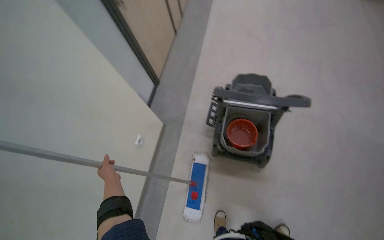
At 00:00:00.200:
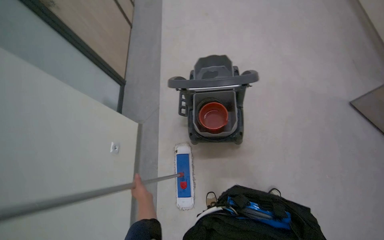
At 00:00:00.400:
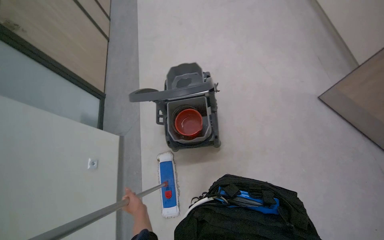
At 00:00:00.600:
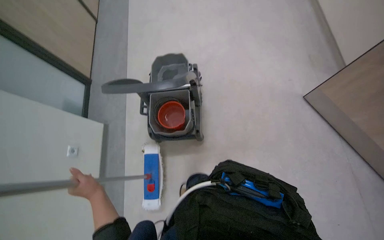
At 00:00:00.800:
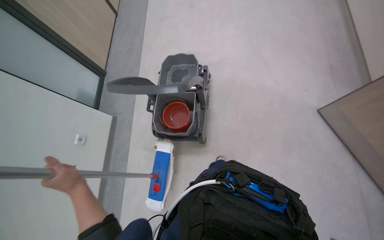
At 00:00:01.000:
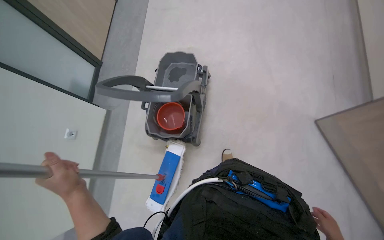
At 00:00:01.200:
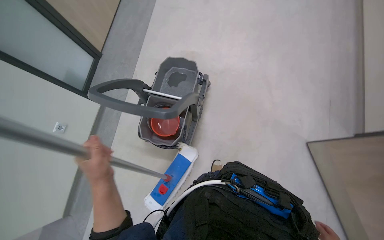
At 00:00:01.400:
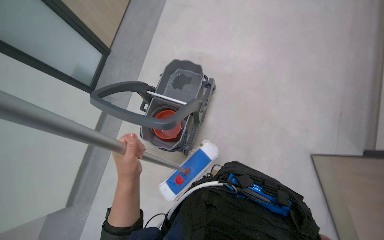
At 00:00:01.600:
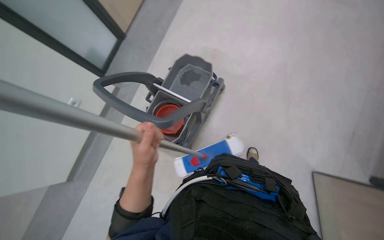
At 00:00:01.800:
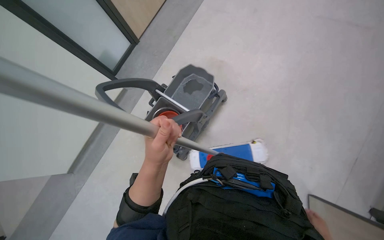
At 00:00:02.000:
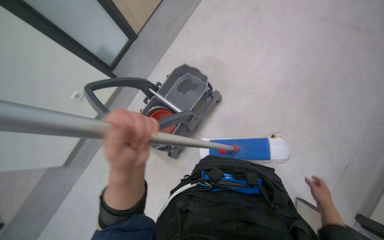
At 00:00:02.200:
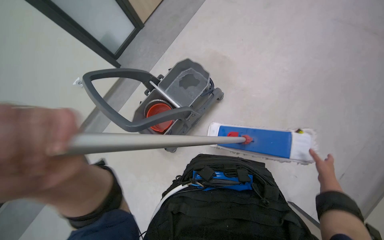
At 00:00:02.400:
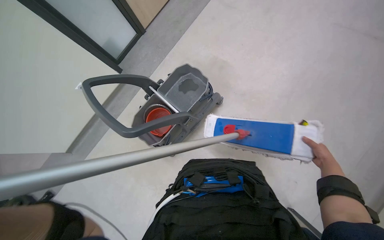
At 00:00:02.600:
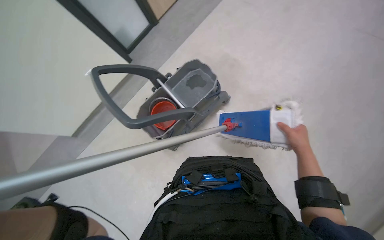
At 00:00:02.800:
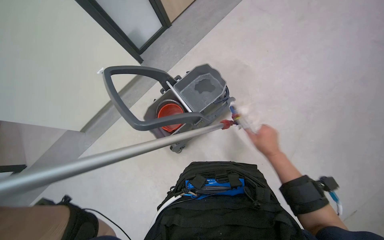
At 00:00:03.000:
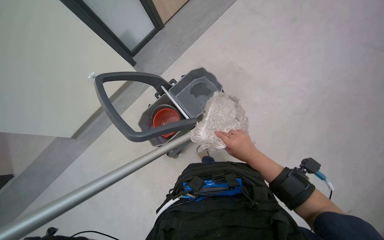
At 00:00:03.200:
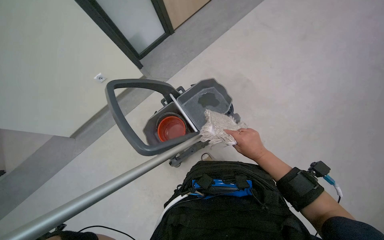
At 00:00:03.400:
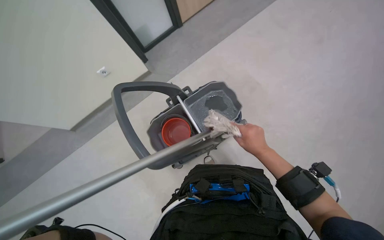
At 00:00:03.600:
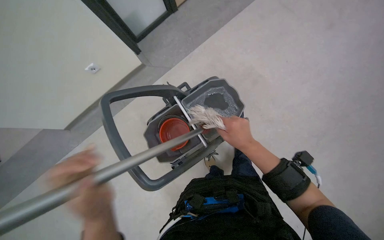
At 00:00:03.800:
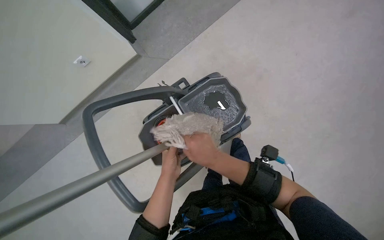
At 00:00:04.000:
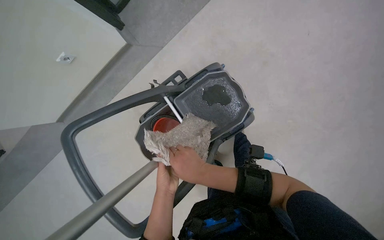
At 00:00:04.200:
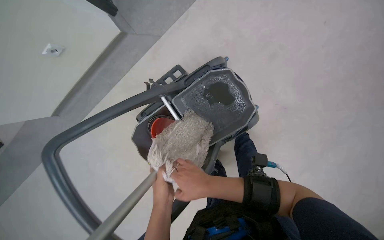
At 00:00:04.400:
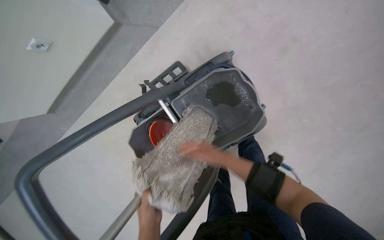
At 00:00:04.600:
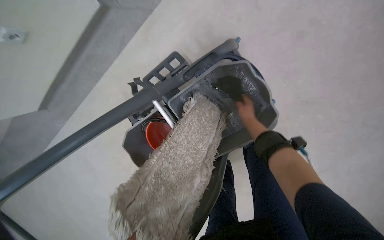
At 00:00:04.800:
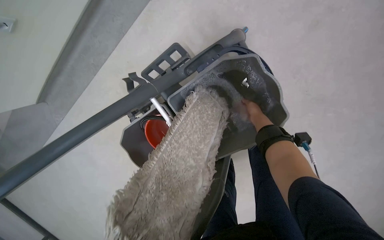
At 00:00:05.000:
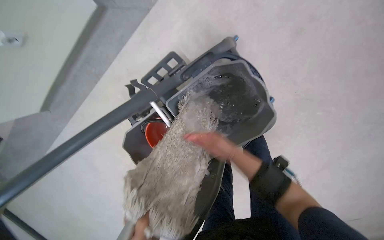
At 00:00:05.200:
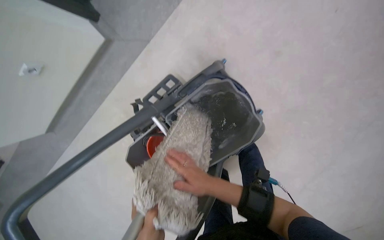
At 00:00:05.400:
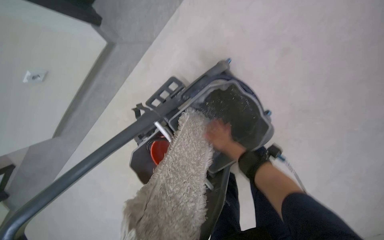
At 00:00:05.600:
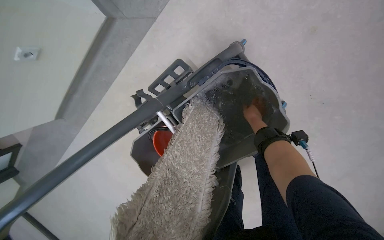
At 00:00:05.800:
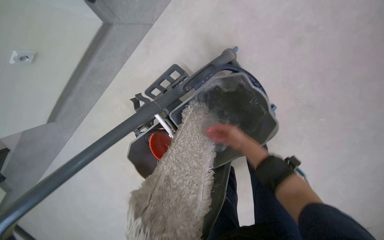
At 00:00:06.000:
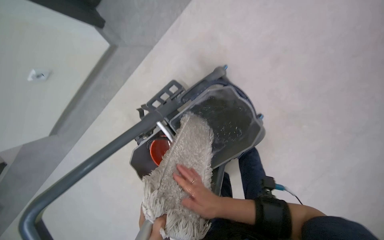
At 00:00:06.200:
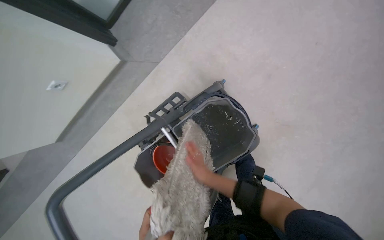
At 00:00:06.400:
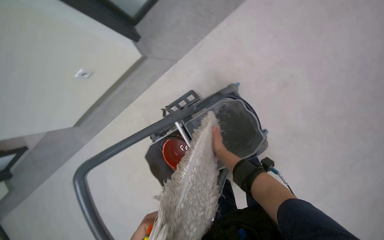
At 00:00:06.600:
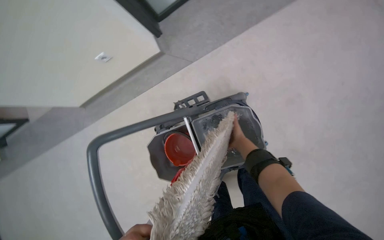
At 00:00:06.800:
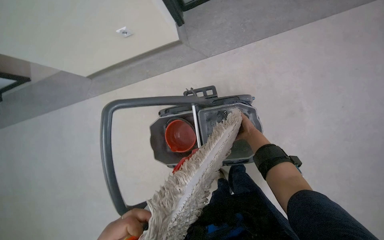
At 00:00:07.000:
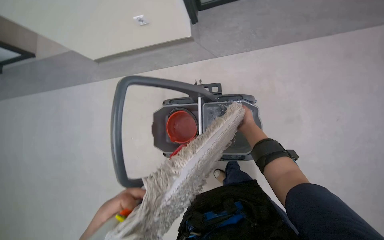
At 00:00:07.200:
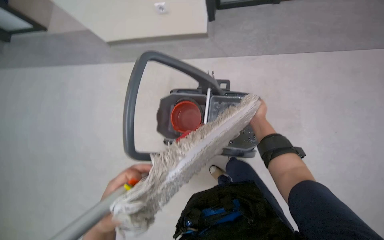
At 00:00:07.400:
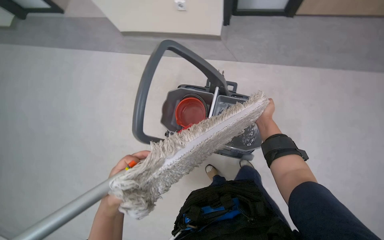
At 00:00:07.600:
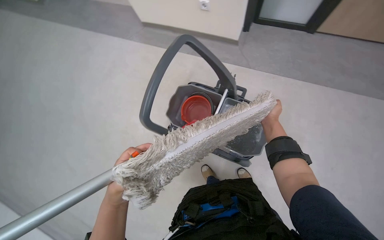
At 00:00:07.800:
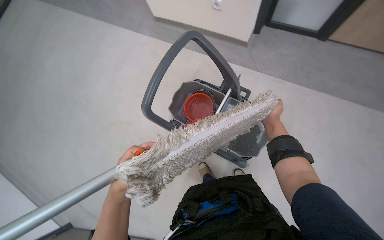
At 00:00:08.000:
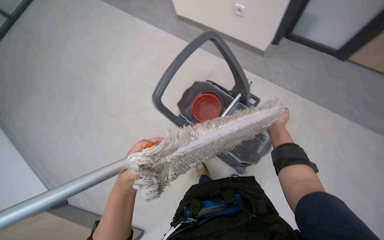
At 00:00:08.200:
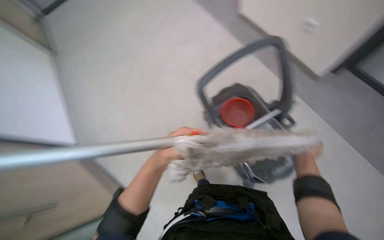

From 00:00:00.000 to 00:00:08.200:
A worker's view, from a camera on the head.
Job: preparing cleaning supplies.
The whole recording: Preparing mop for cleaning. The worker attaches a cleaning cloth to the mop and wets it in the bucket.
From 00:00:00.000 to 00:00:01.600: The wearer moves to the right, about 50 cm.
From 00:00:03.200 to 00:00:05.000: The head travels roughly 50 cm. The wearer looks about 30 degrees further downward.
From 00:00:05.000 to 00:00:06.600: The camera pitches upward, by about 15 degrees. The right hand moves up and down the picture over about 25 cm, changing direction 3 times.
From 00:00:06.600 to 00:00:08.200: The camera travels roughly 40 cm. The scene rotates clockwise by approximately 70 degrees.

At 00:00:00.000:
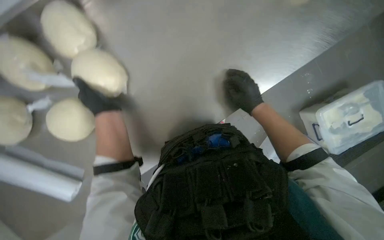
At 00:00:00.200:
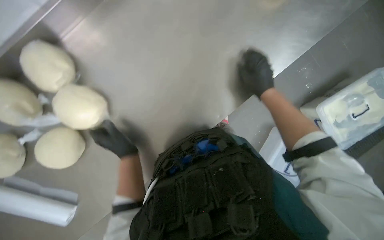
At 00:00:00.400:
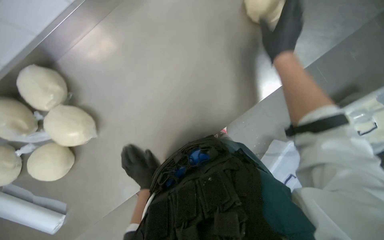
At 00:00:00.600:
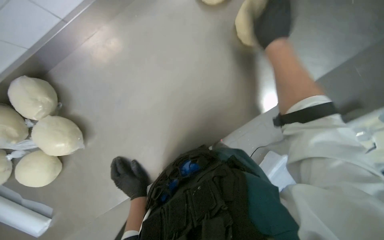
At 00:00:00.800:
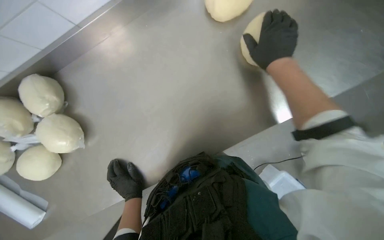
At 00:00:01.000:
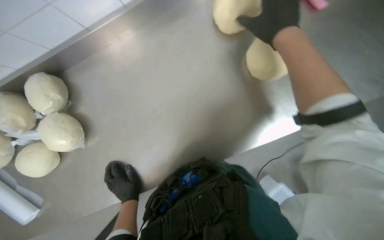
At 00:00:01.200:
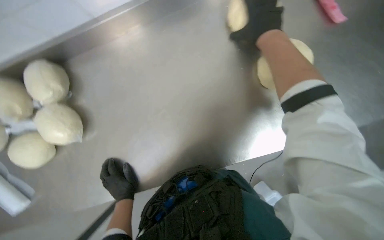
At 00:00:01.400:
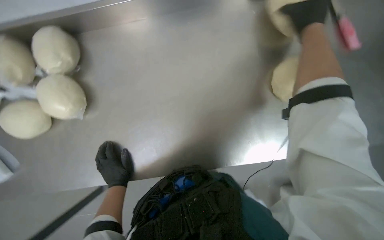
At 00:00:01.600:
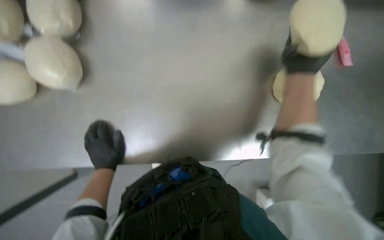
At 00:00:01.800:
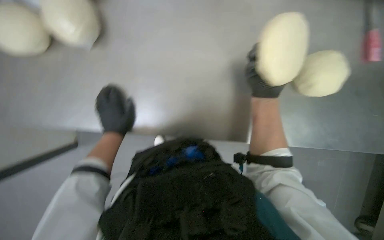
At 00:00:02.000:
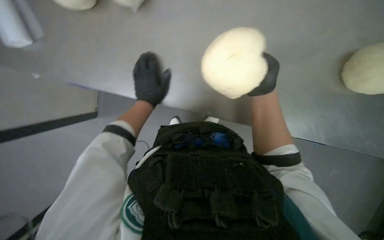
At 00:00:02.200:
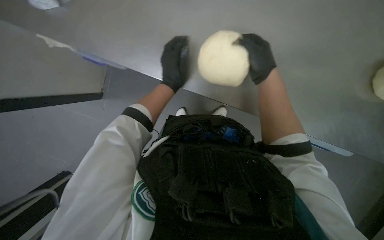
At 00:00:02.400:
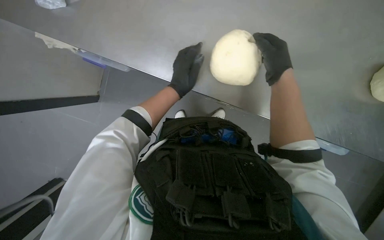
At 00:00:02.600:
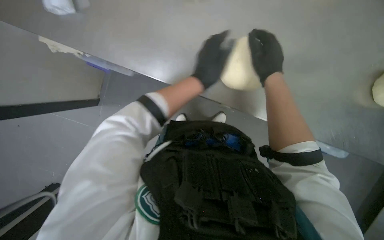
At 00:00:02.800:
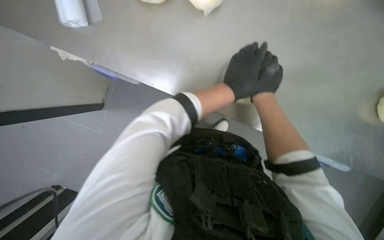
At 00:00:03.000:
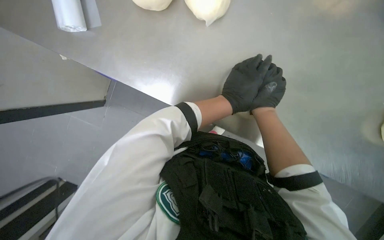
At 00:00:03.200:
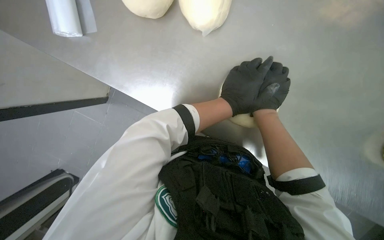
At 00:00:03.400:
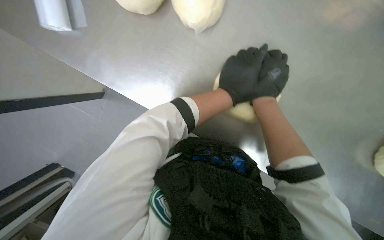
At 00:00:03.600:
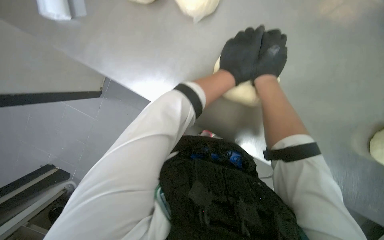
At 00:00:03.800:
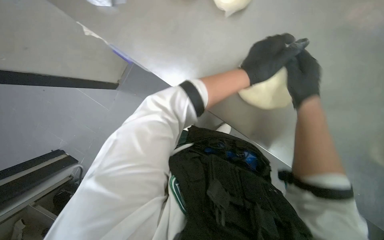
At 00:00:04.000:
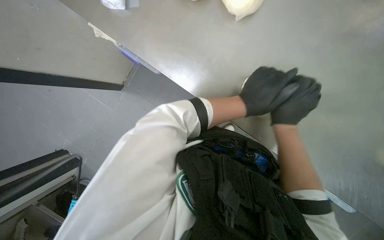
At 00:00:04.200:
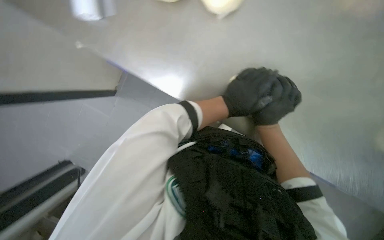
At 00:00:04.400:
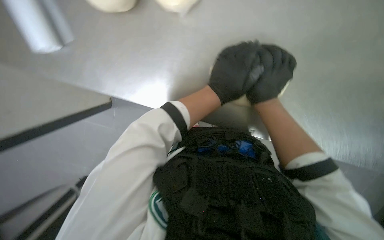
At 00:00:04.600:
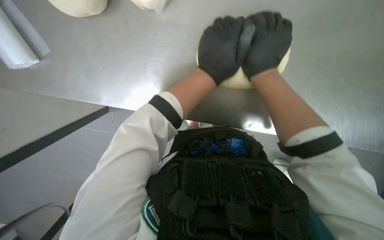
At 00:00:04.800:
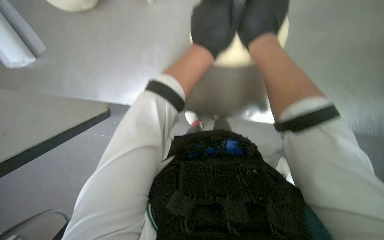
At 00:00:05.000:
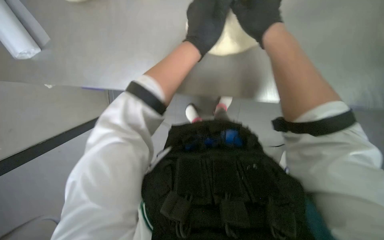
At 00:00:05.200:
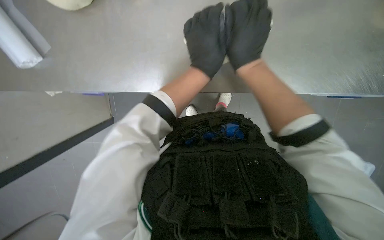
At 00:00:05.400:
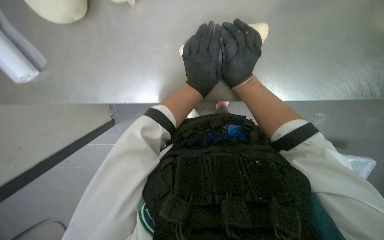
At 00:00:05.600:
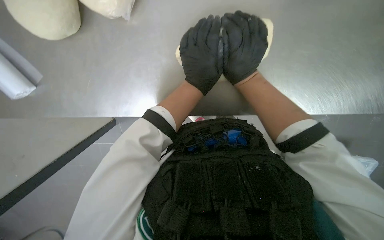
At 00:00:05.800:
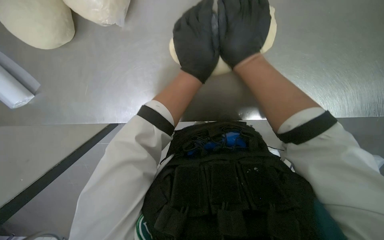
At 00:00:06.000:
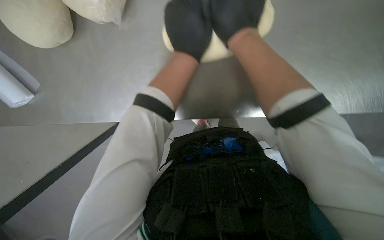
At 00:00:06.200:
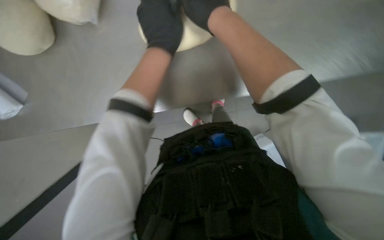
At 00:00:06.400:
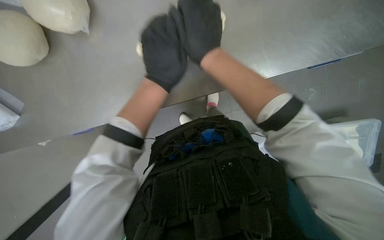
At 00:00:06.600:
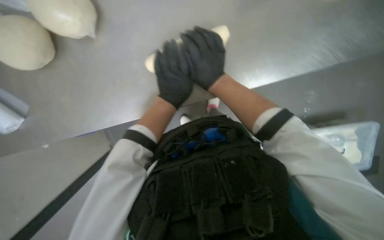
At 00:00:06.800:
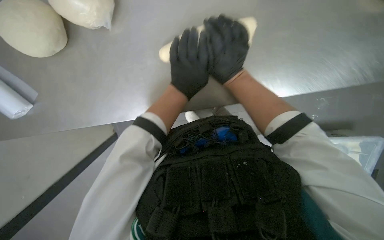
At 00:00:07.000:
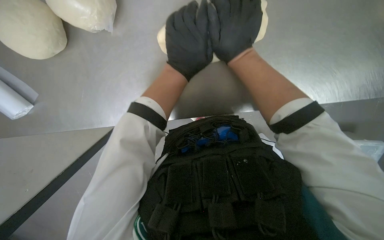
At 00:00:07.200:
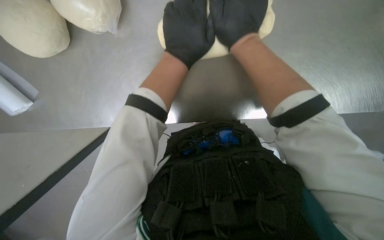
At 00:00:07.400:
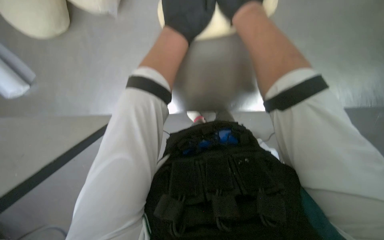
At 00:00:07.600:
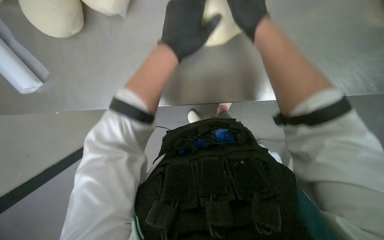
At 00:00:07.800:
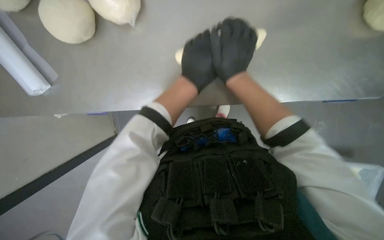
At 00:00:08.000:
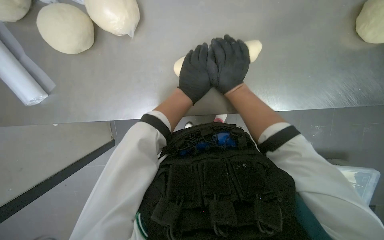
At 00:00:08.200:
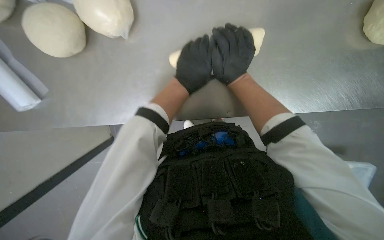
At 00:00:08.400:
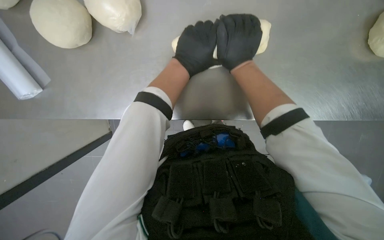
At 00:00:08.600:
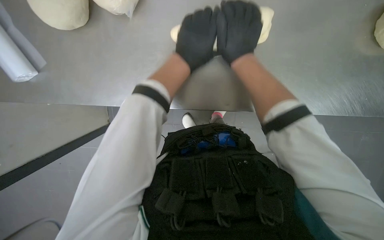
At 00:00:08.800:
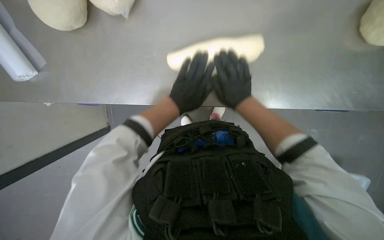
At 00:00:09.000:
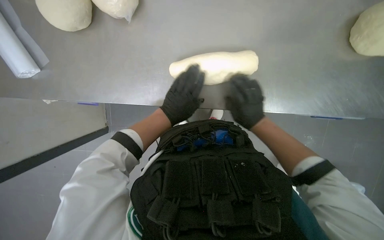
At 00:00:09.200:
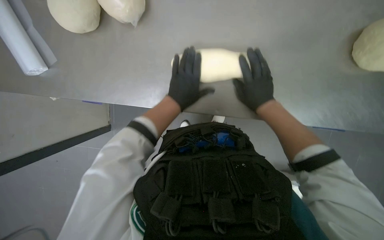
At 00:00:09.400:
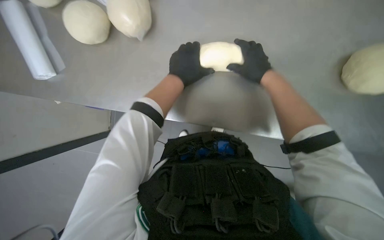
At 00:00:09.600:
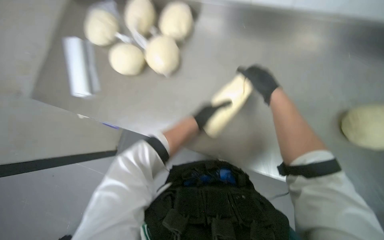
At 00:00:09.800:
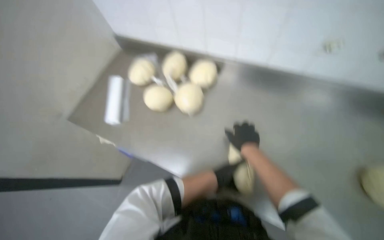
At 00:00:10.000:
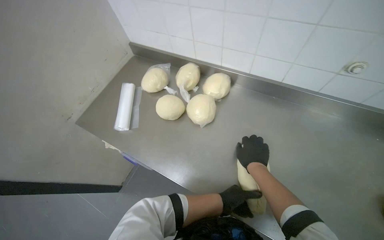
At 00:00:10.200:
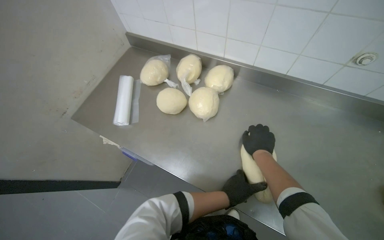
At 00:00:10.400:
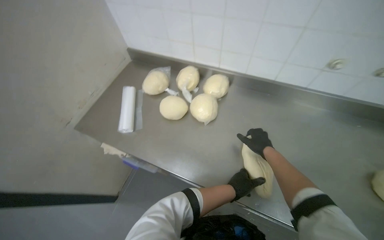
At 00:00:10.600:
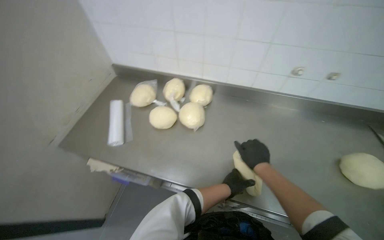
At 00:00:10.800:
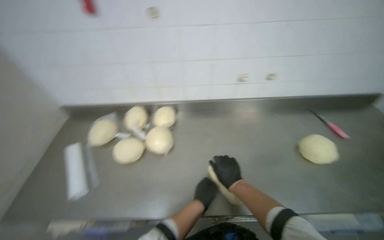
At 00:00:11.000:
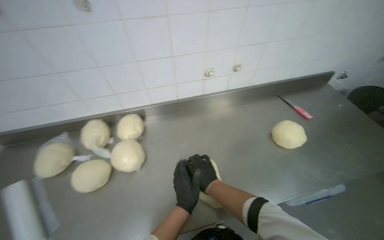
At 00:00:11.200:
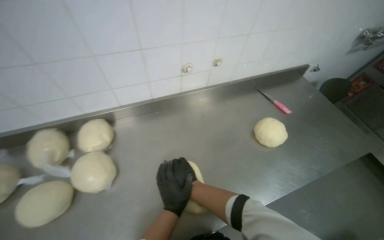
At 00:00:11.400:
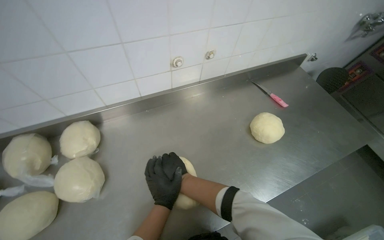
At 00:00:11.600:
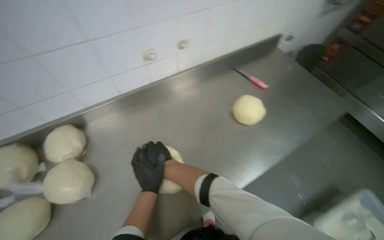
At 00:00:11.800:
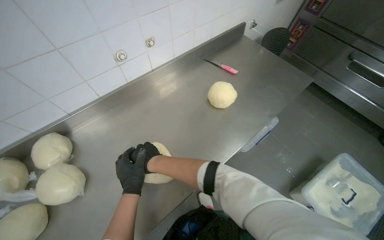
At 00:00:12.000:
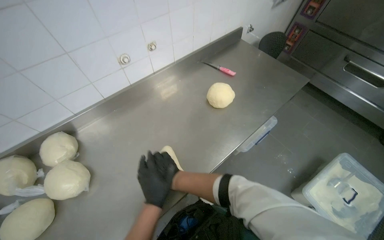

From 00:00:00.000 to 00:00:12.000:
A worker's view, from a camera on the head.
Job: preparing food.
The whole recording: Shaping dough on counter. The worker shapes a ball of dough on the metal counter.
From 00:00:00.000 to 00:00:01.600: The view tilts about 15 degrees upward.
From 00:00:01.600 to 00:00:03.000: The wearer looks approximately 15 degrees further downward. The scene turns roughly 25 degrees clockwise in the picture.
From 00:00:06.000 to 00:00:07.600: The left hand moves roughly 10 cm down the picture and comes back. Meanwhile the right hand travels farther from the camera and back again, some 10 cm each way.
From 00:00:07.600 to 00:00:09.000: The left hand moves nearer and farther over some 15 cm, changing direction 2 times; the right hand travels down the picture and farther from the camera by roughly 25 cm.
From 00:00:09.000 to 00:00:10.400: The view tips upward by some 25 degrees. The right hand goes up the picture and returns, some 15 cm each way, while the left hand shifts roughly 10 cm down the picture.
From 00:00:10.400 to 00:00:12.000: The head turns to the right by roughly 60 degrees.
